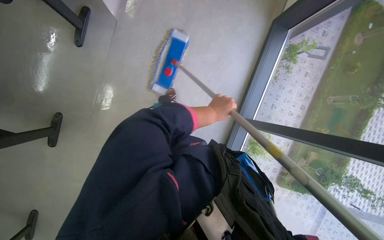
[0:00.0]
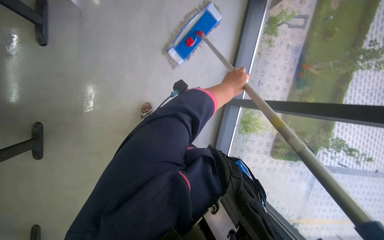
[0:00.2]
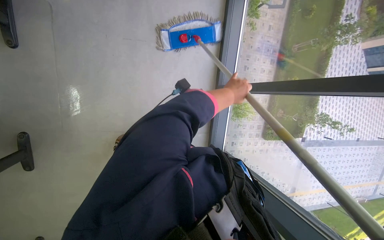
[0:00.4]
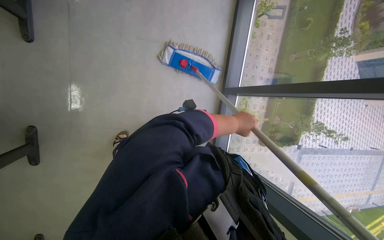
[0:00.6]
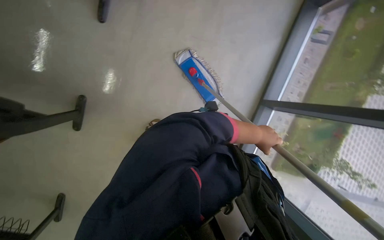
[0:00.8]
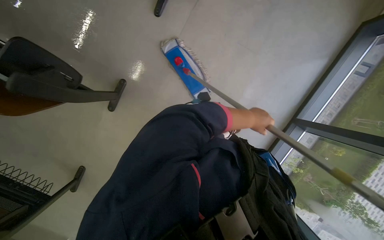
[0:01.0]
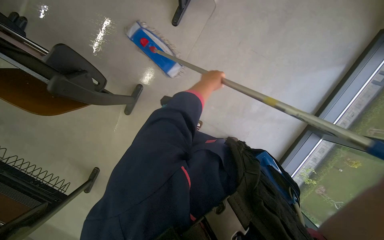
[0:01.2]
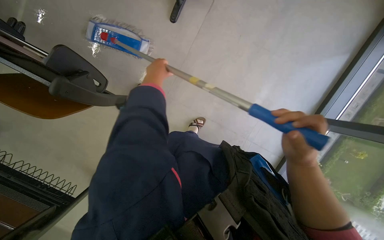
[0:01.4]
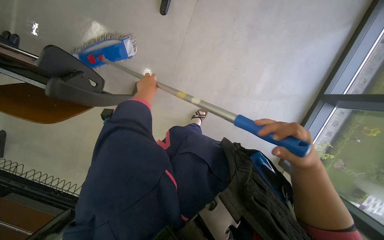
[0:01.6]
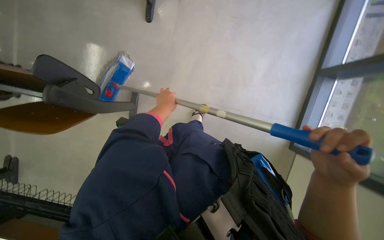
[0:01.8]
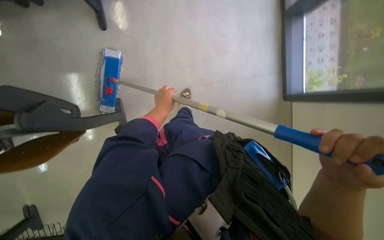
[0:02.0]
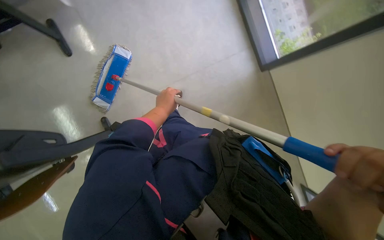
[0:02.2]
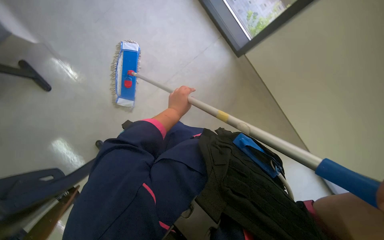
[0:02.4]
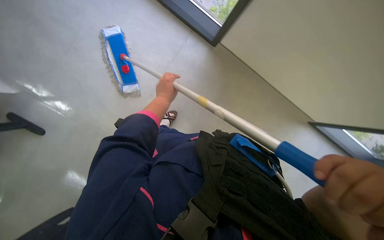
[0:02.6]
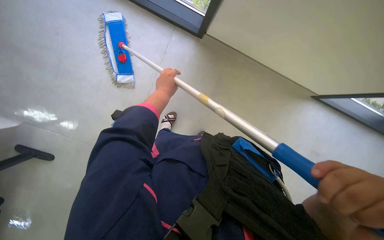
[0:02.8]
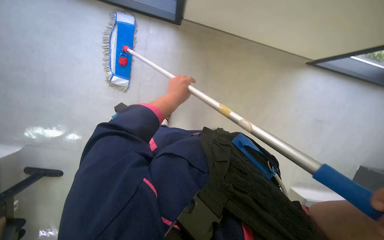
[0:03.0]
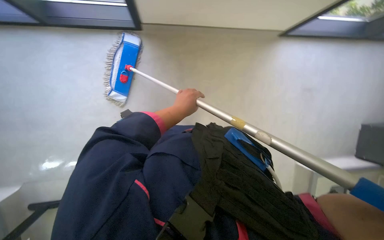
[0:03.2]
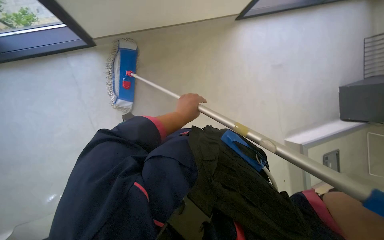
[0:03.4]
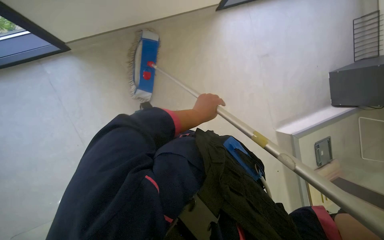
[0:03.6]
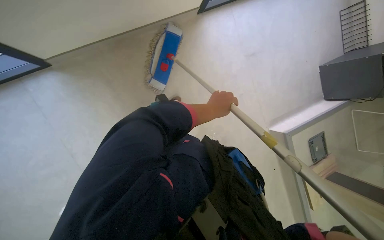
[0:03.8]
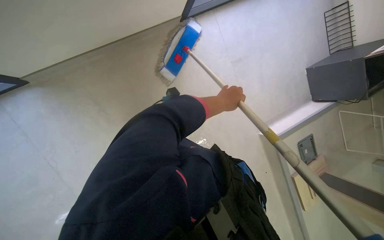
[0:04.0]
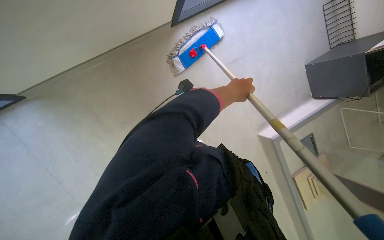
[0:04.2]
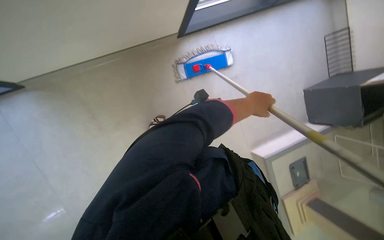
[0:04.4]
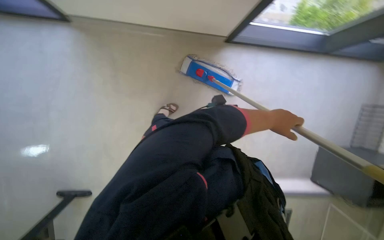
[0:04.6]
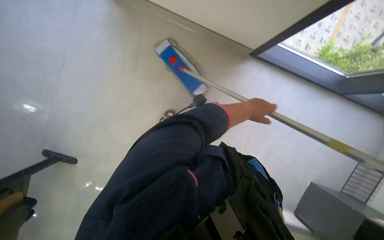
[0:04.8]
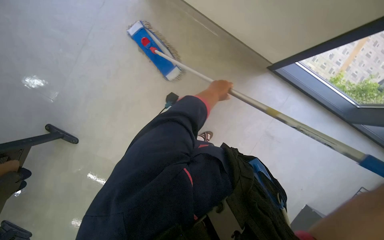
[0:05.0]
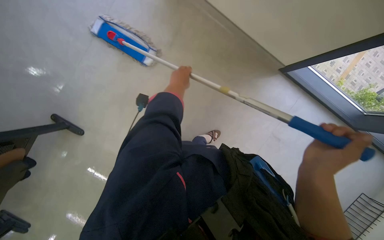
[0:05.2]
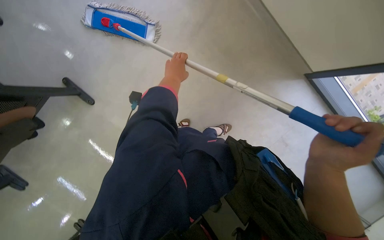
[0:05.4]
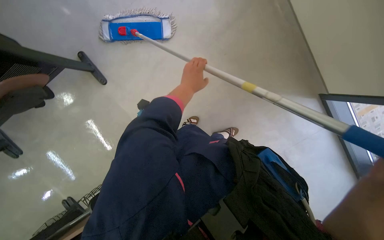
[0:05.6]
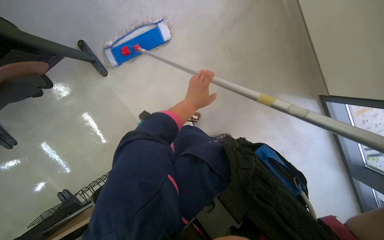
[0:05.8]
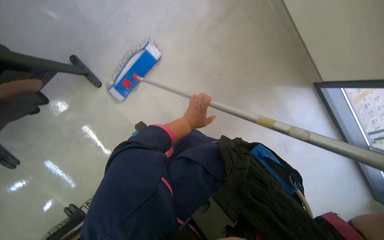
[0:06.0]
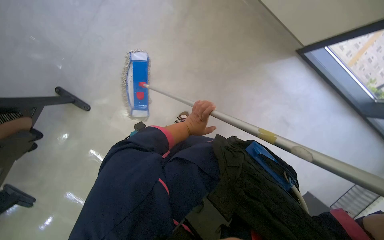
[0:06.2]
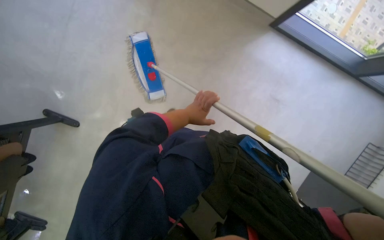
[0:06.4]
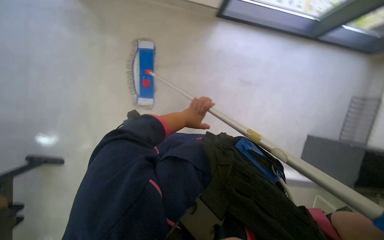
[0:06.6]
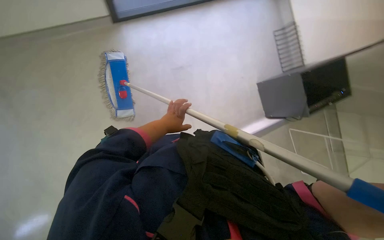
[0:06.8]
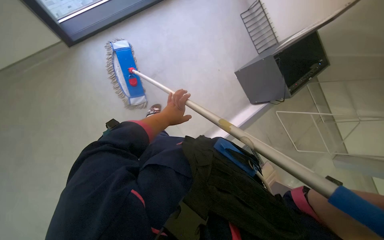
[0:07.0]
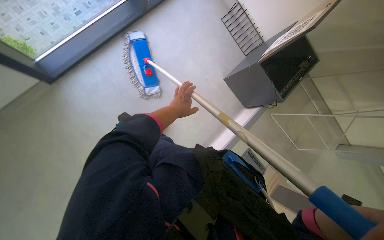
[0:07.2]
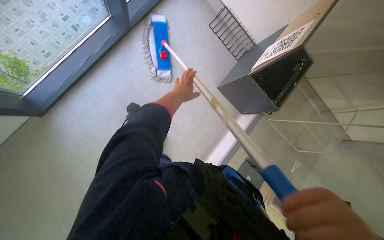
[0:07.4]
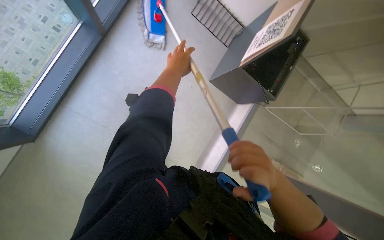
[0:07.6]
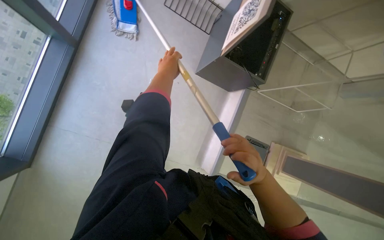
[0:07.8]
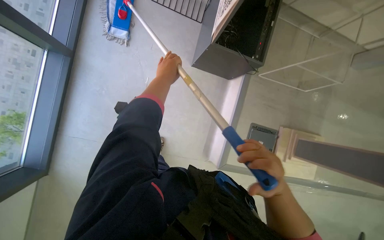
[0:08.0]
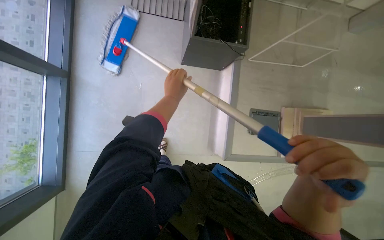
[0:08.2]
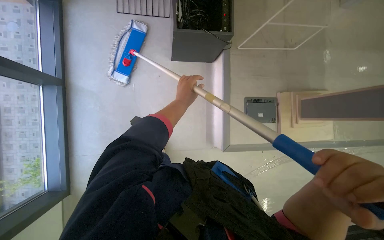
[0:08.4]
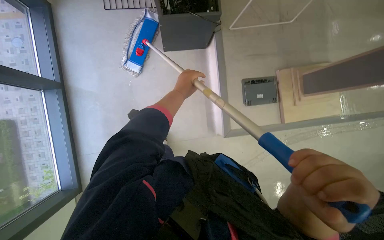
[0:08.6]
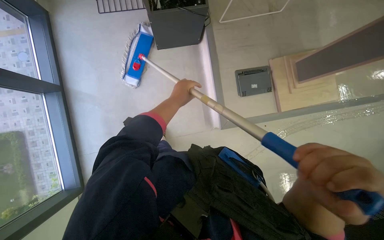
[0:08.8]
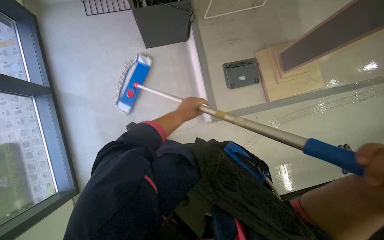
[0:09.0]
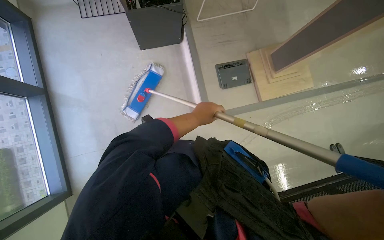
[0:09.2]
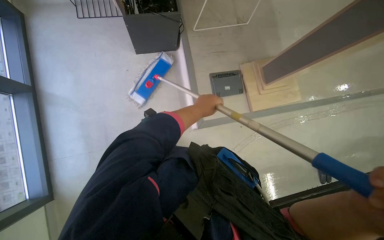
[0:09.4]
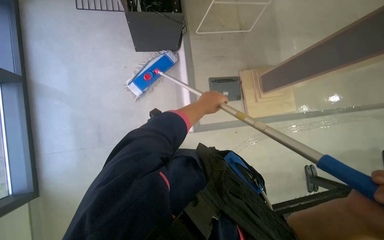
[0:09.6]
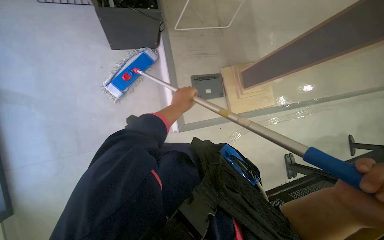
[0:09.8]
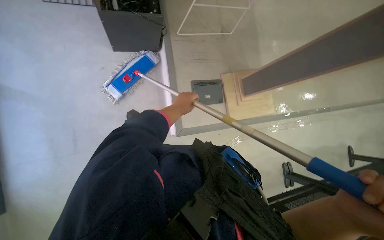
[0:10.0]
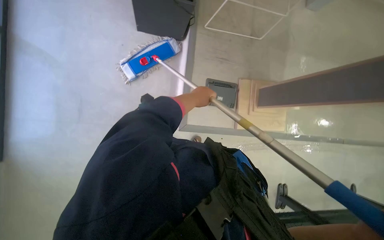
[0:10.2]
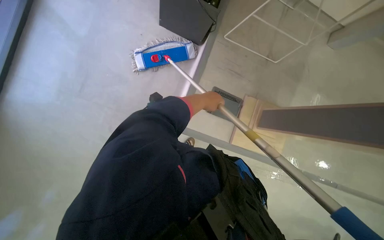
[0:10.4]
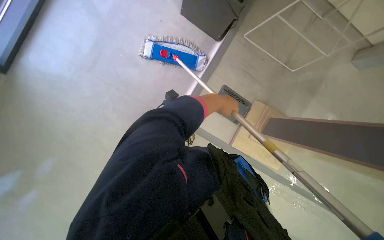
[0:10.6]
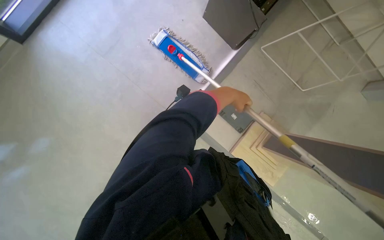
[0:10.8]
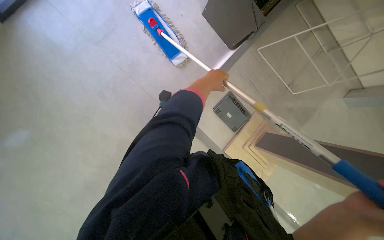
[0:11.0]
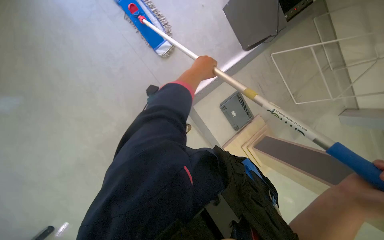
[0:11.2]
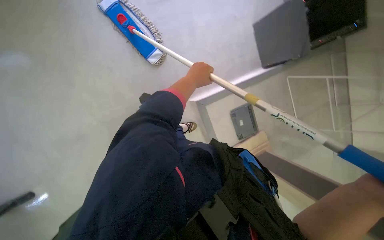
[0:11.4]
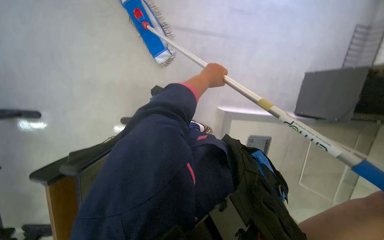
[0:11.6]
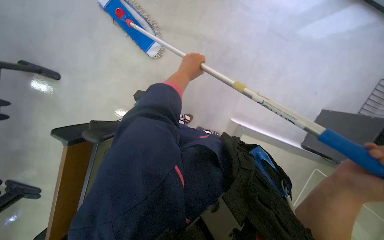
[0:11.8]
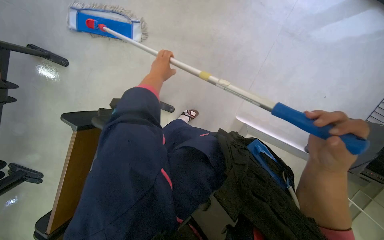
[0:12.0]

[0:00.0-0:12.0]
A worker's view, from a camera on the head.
Job: wiping surfaces.
The whole recording: Cleaning wall and window frame. The worker cleans the wall and window frame with a mop.
0:01.6 to 0:03.0: The left hand heads to the right, covering approximately 15 cm.
0:03.0 to 0:04.4: The left hand shifts some 40 cm to the right.
0:04.4 to 0:06.0: The left hand swings left and right, approximately 35 cm each way, with 2 reversals.
0:06.0 to 0:07.6: The wearer looks some 15 degrees further downward. The left hand travels up the picture by approximately 40 cm.
0:07.6 to 0:09.0: The head travels about 50 cm. The scene turns roughly 45 degrees counterclockwise in the picture.
0:09.0 to 0:10.4: Everything in view rotates some 35 degrees clockwise.
0:10.4 to 0:12.0: The left hand travels to the left by some 15 cm.

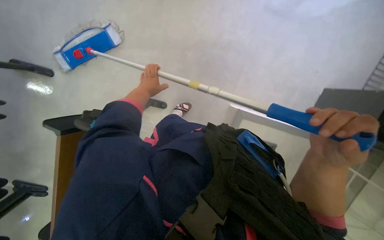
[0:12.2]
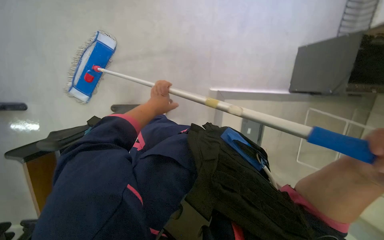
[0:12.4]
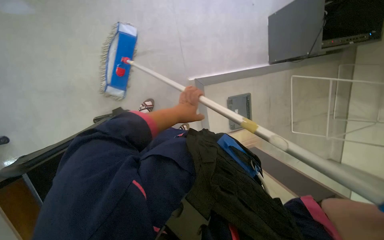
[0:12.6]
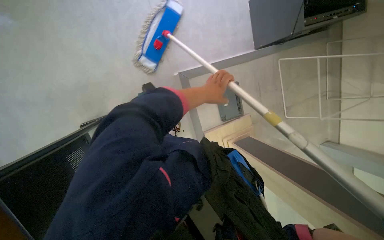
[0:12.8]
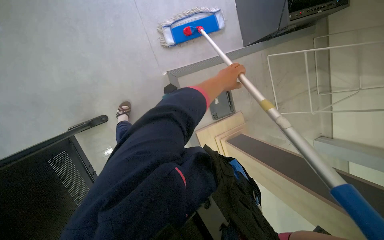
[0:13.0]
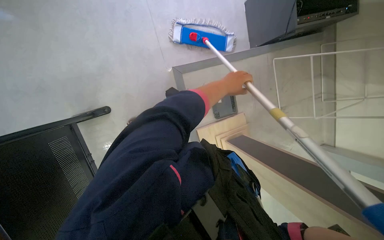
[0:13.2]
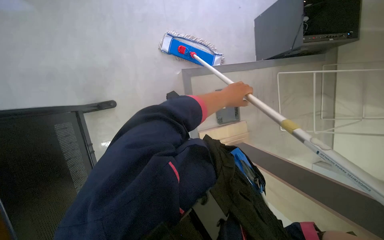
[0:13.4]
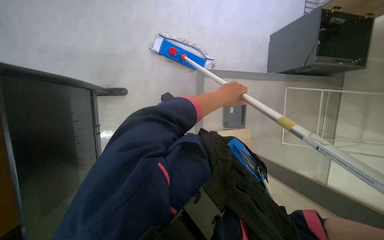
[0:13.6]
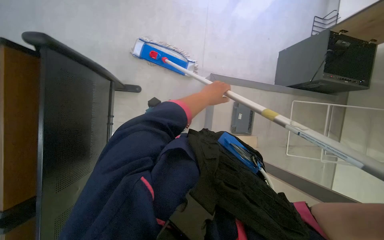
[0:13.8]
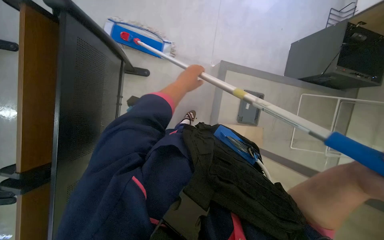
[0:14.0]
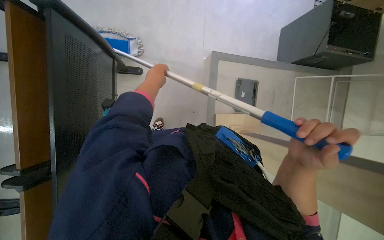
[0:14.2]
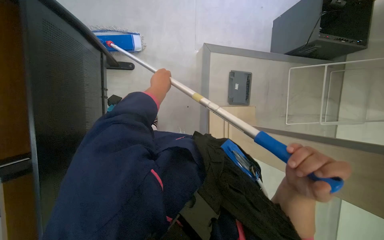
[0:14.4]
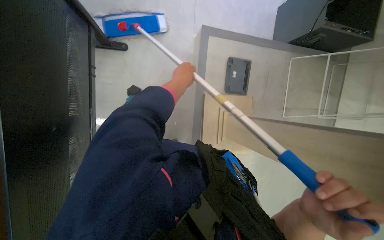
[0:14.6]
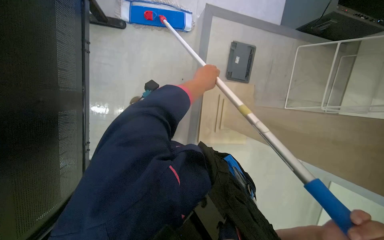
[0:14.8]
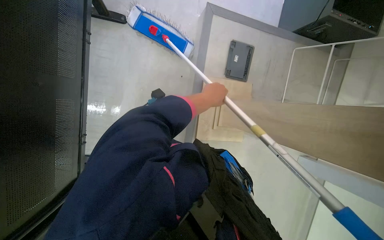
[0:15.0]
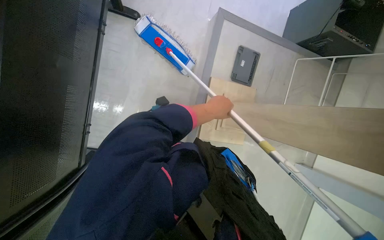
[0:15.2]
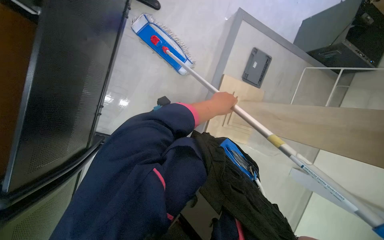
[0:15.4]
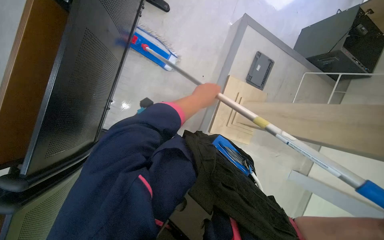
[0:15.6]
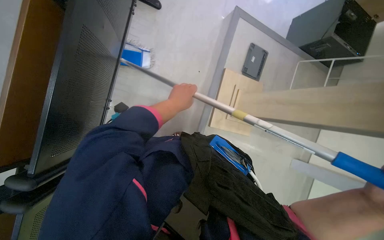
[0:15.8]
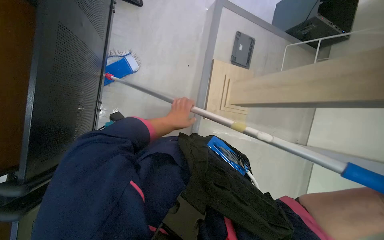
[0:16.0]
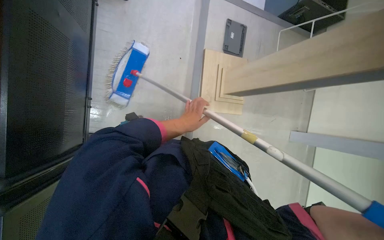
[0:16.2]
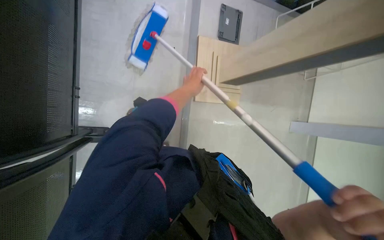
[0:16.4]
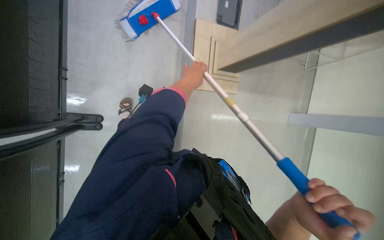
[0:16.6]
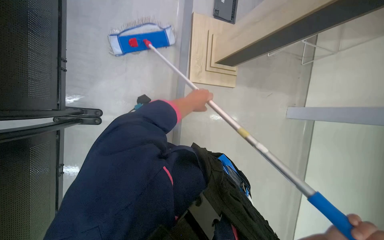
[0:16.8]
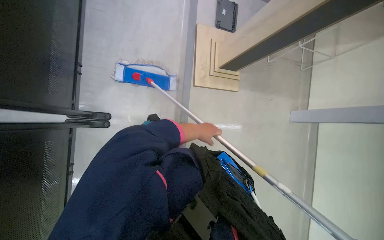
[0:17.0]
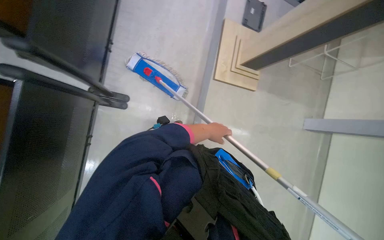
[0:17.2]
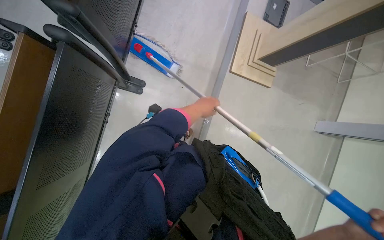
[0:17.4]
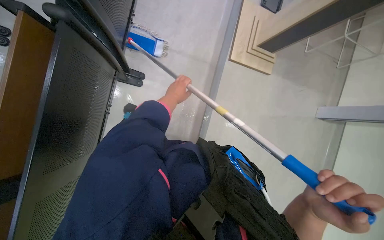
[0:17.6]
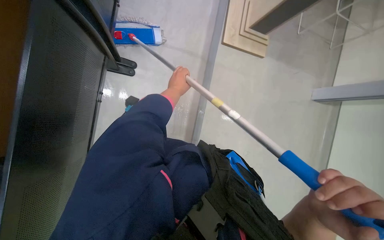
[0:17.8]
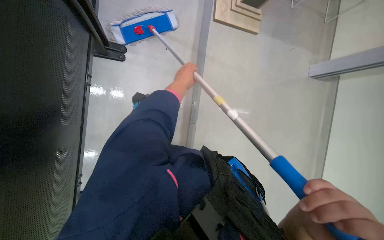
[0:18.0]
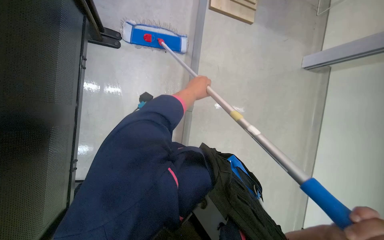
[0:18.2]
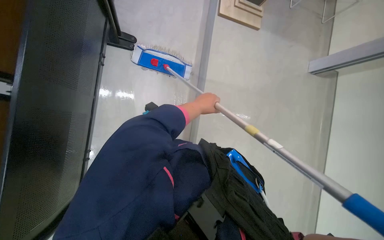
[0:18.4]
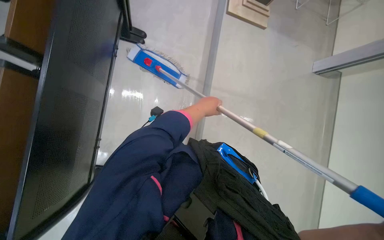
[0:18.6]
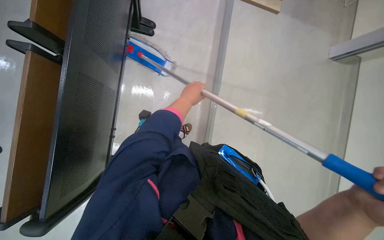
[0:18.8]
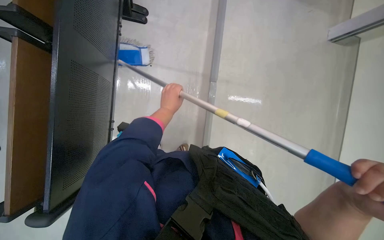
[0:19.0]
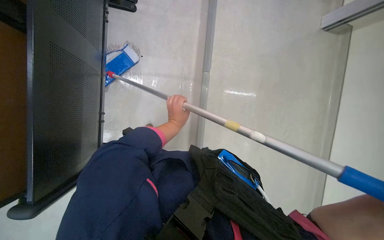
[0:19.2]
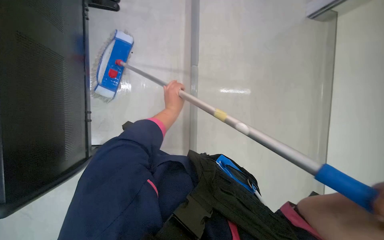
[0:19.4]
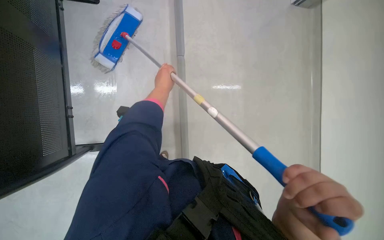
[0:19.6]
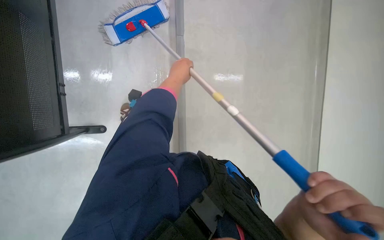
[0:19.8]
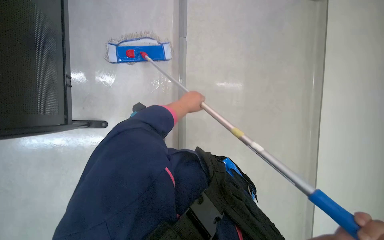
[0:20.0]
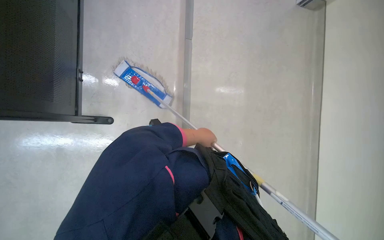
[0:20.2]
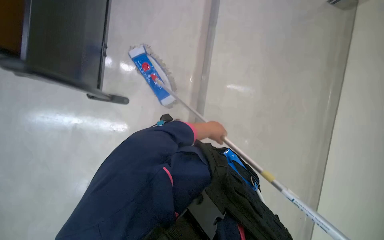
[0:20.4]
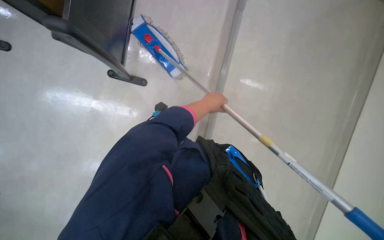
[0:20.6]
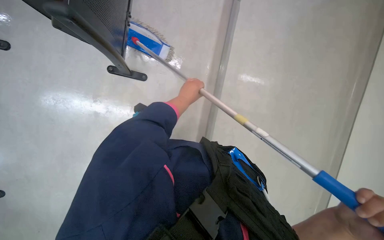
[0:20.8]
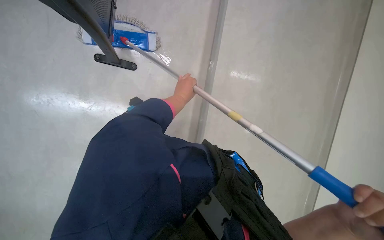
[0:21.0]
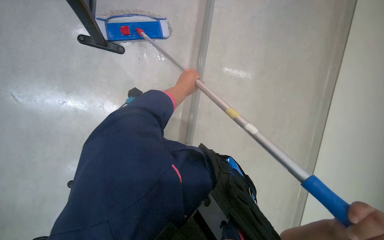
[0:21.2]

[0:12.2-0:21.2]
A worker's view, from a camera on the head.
Job: wiping surfaces.
The whole recording: Cleaning wall and window frame. The worker cleans the wall and window frame with a mop.
0:13.8 to 0:15.2: The camera pitches downward, by about 15 degrees. The left hand reaches some 20 cm to the left, then returns.
0:15.2 to 0:16.6: The left hand shifts roughly 15 cm to the left.
0:16.6 to 0:18.2: The left hand travels down the picture and back again, some 20 cm each way.
0:18.2 to 0:19.8: The left hand moves about 10 cm down the picture and comes back.
